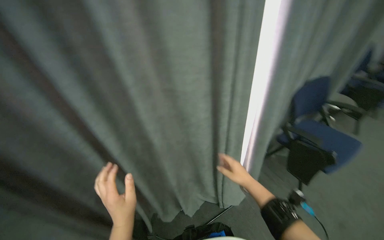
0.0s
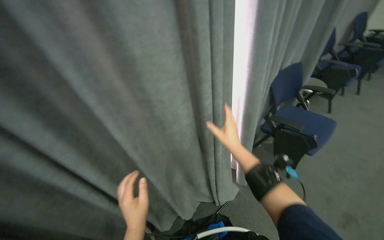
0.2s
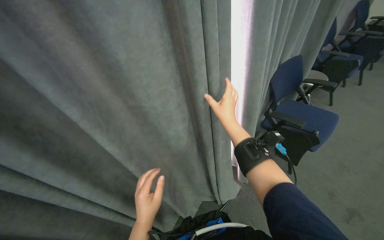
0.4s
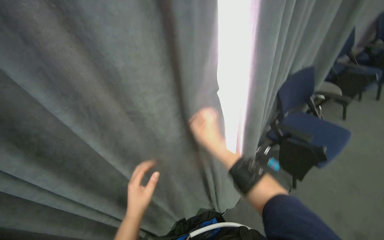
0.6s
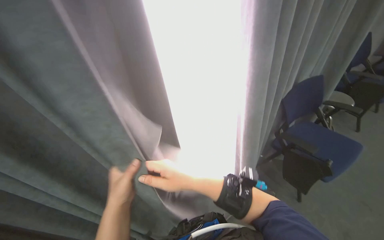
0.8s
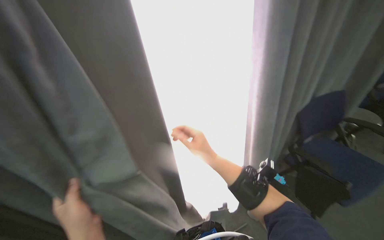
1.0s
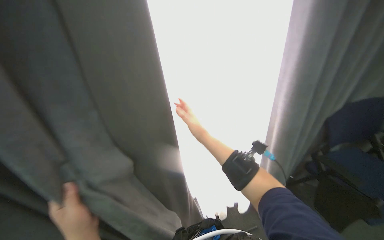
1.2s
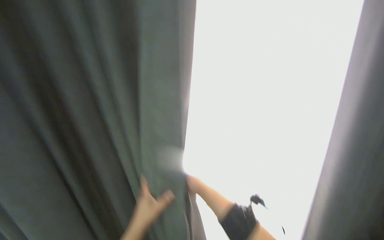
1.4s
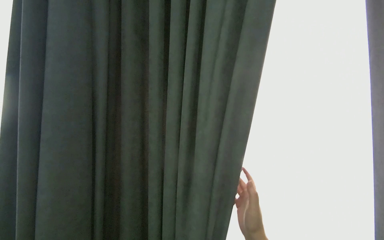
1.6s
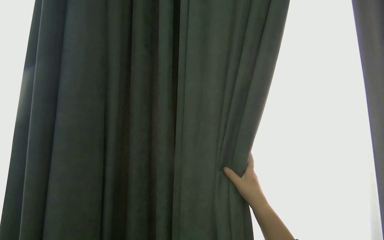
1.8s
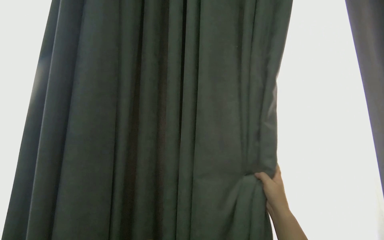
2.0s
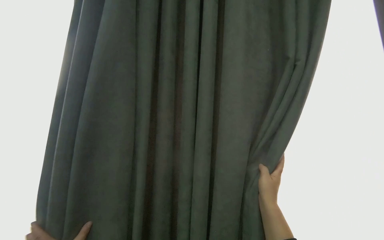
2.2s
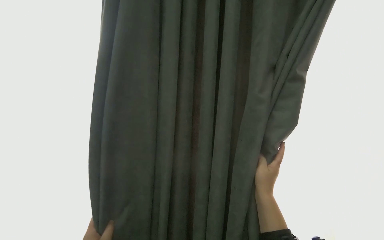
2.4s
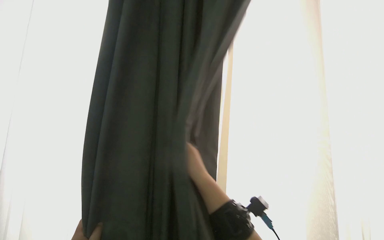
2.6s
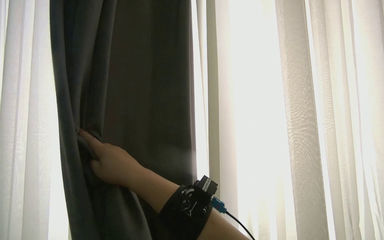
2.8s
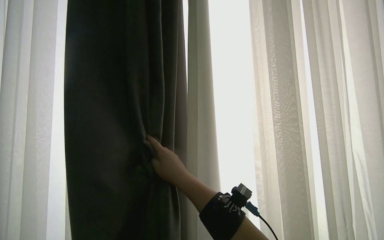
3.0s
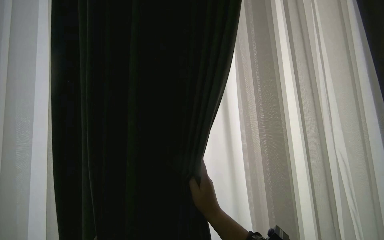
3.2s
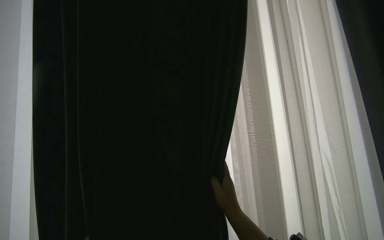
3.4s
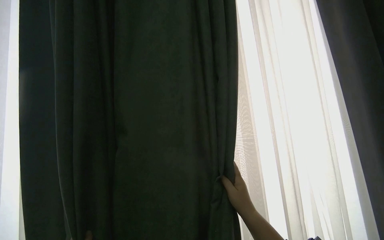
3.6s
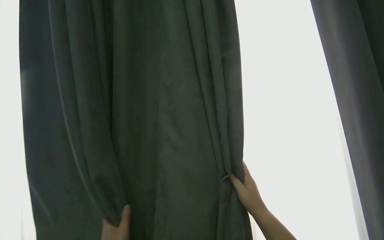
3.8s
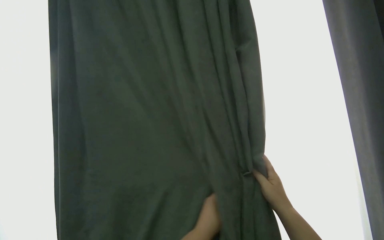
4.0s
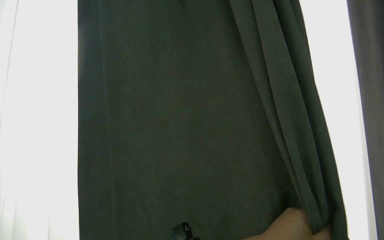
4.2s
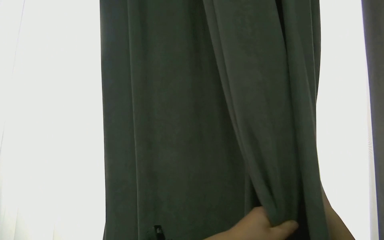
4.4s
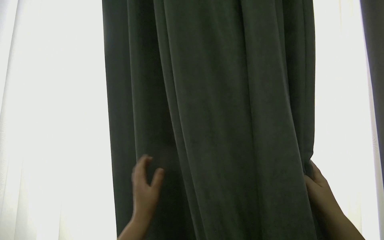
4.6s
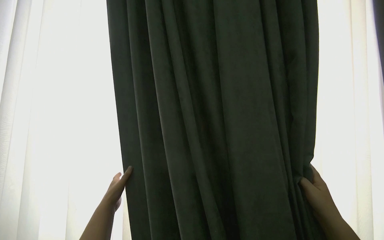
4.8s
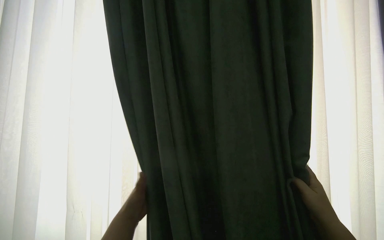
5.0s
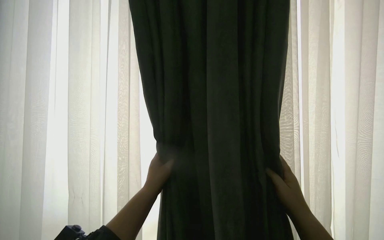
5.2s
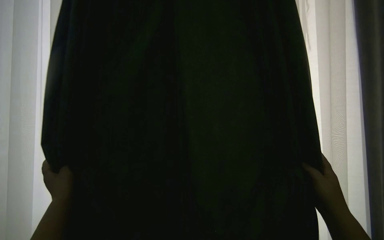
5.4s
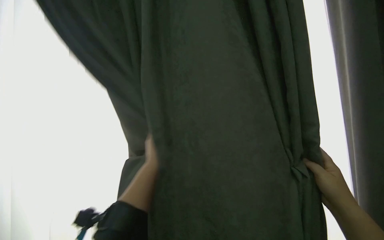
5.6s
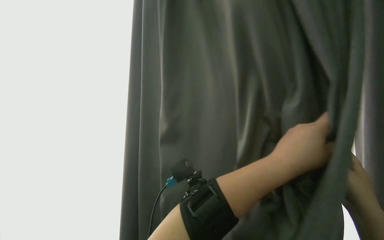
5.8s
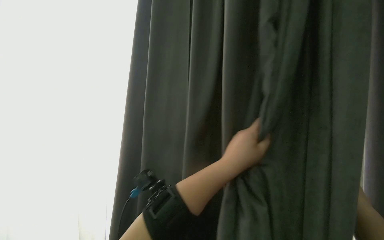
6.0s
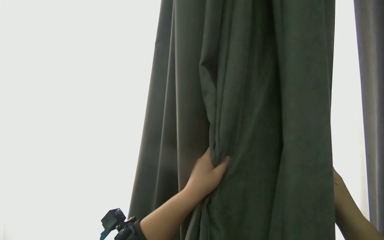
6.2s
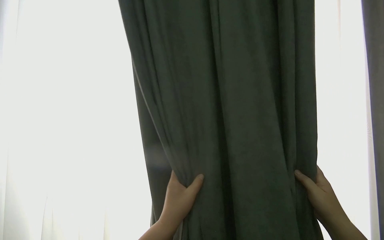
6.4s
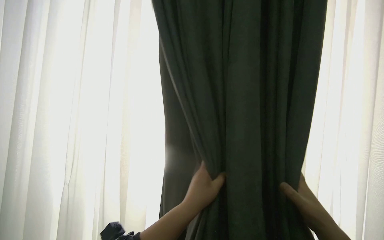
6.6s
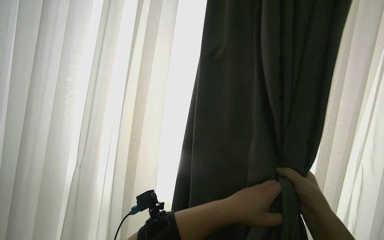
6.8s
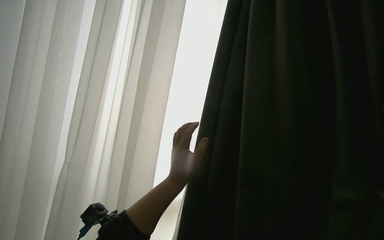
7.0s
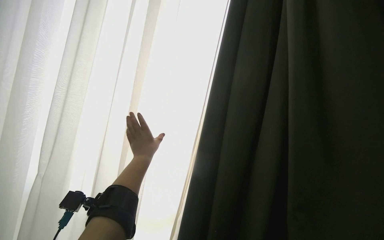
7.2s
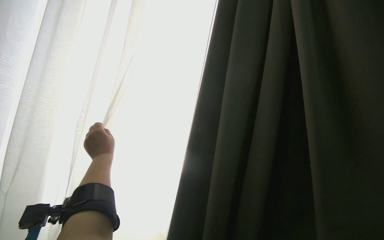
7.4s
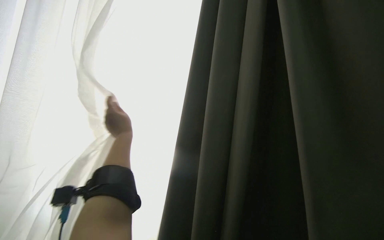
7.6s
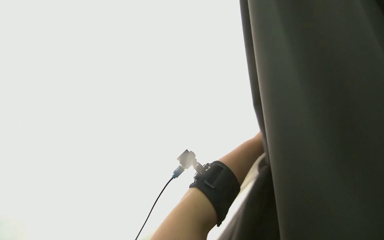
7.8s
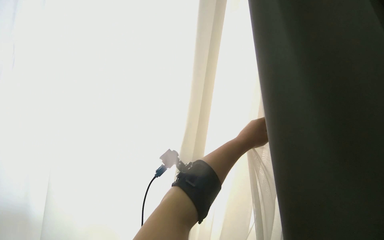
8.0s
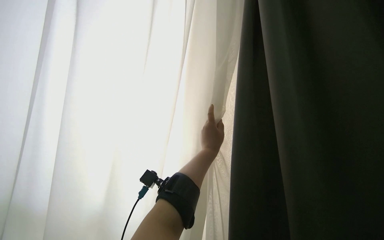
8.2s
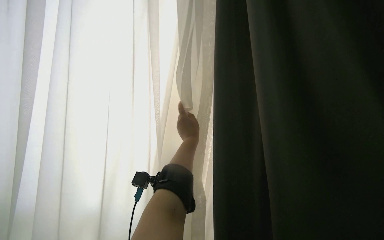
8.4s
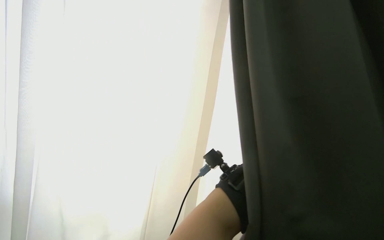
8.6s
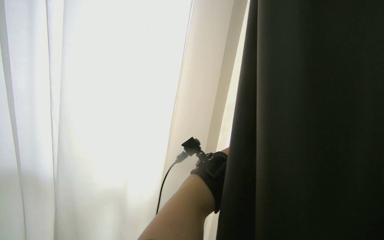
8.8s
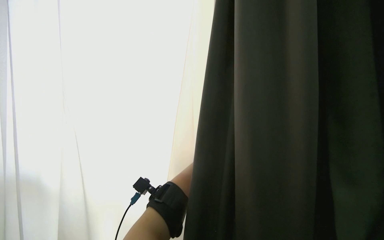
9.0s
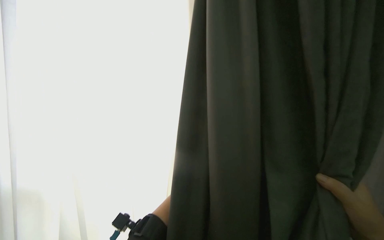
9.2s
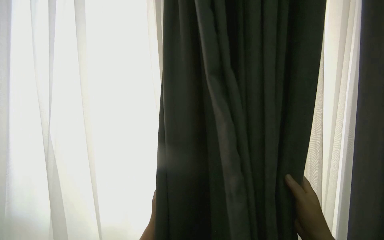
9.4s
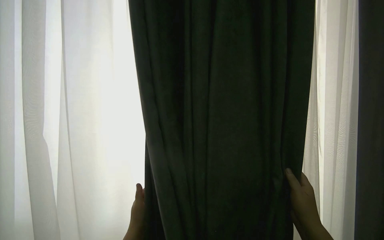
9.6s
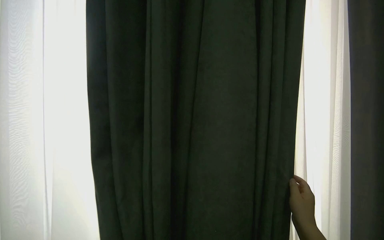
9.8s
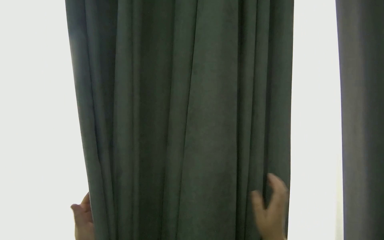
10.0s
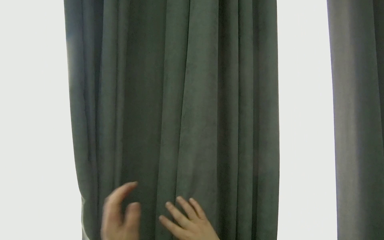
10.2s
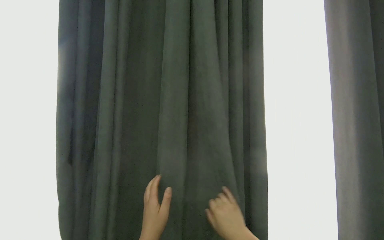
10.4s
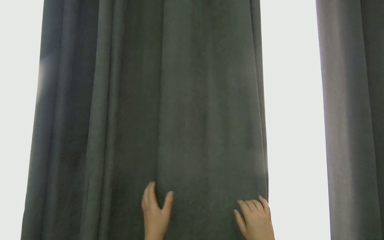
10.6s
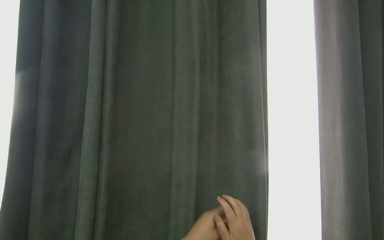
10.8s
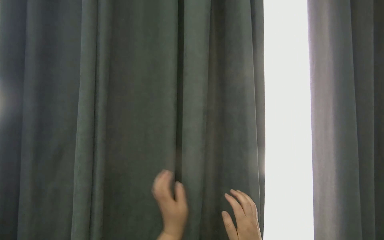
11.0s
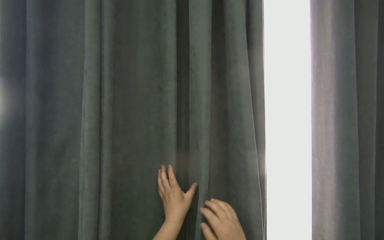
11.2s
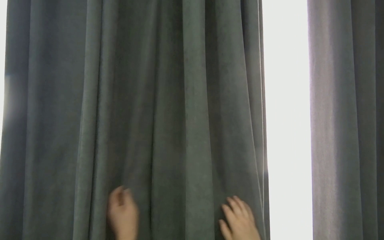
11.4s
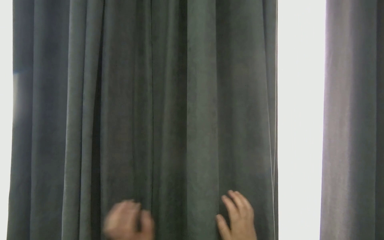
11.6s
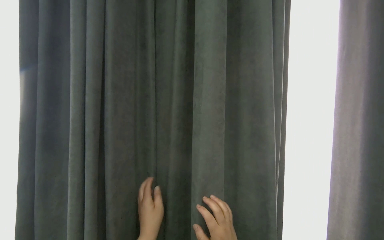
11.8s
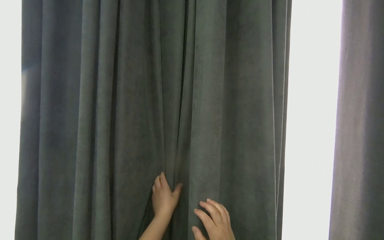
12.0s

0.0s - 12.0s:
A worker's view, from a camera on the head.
Job: organizing items.
The whole recording: Adjusting room curtains. The worker adjusts the room curtains by opening and closing them.
0.0s - 1.6s: The head rotates roughly 20 degrees to the left. The right hand moves up and down the picture over approximately 25 cm, changing direction 3 times.
1.6s - 3.0s: The right hand goes approximately 20 cm to the left and up the picture.
3.0s - 4.4s: The right hand heads to the right, covering approximately 30 cm.
4.4s - 6.0s: The right hand goes approximately 10 cm nearer to the camera, and goes to the left and returns, some 10 cm each way.
6.0s - 7.6s: The view pans to the right by some 20 degrees.
9.0s - 10.4s: The view pans to the left by approximately 20 degrees.

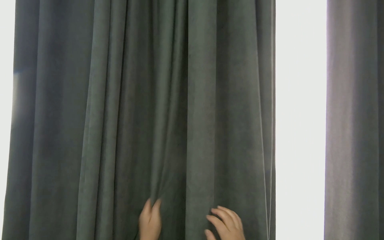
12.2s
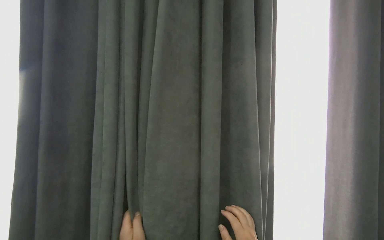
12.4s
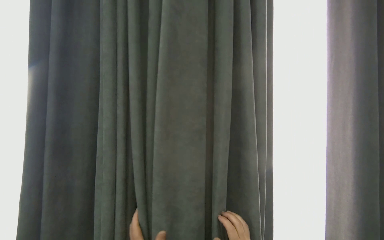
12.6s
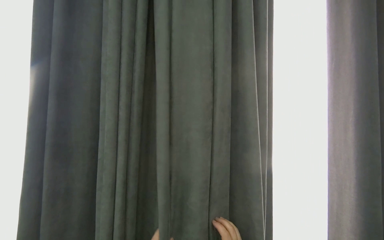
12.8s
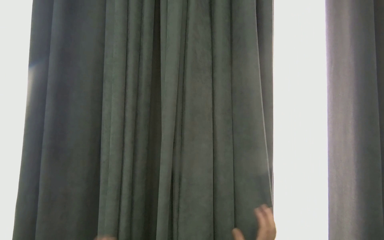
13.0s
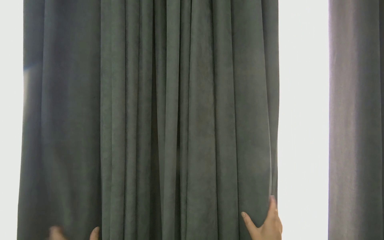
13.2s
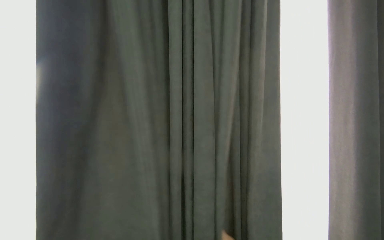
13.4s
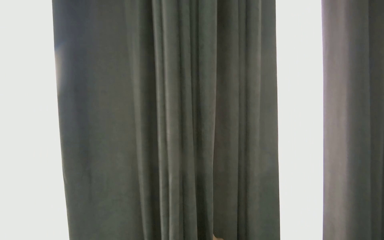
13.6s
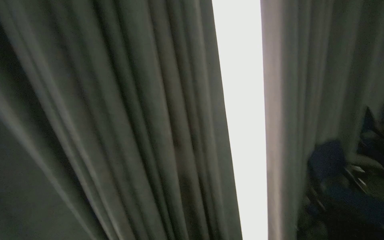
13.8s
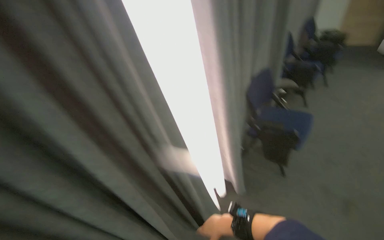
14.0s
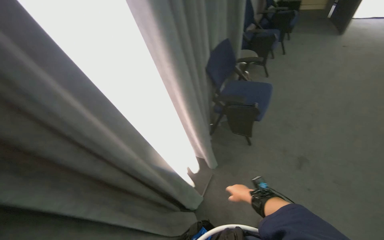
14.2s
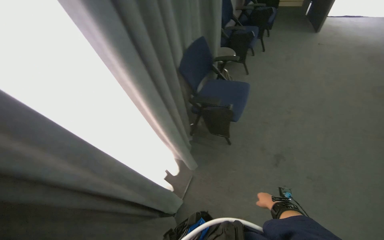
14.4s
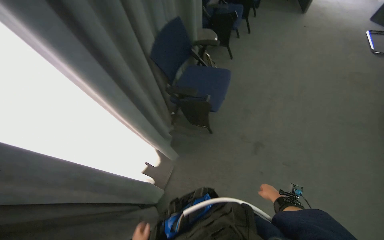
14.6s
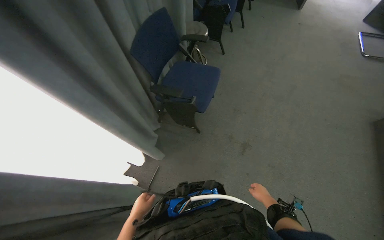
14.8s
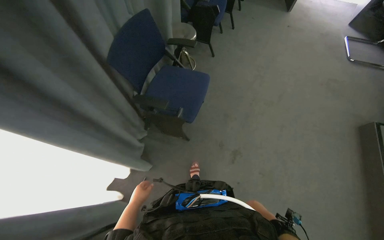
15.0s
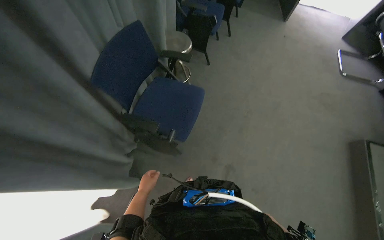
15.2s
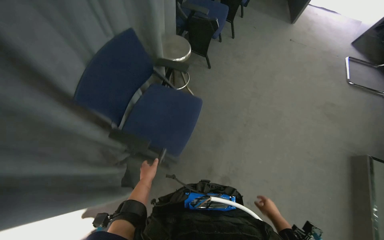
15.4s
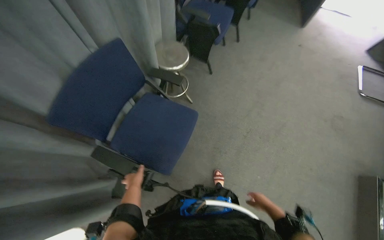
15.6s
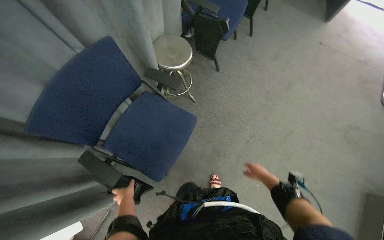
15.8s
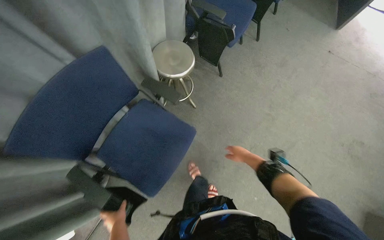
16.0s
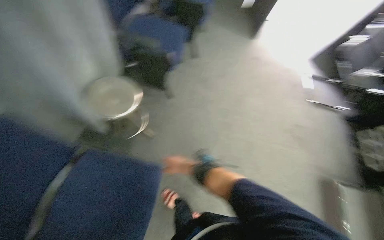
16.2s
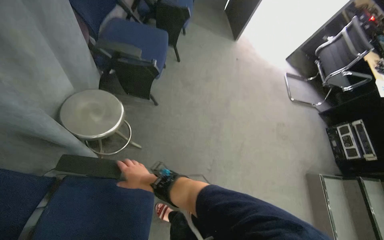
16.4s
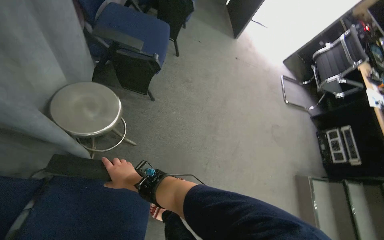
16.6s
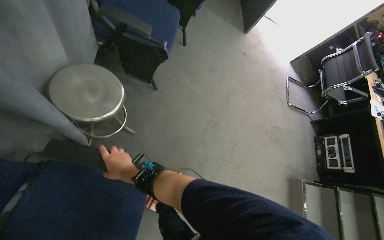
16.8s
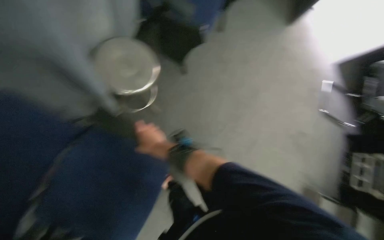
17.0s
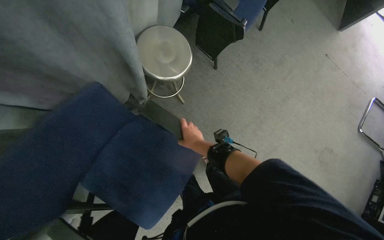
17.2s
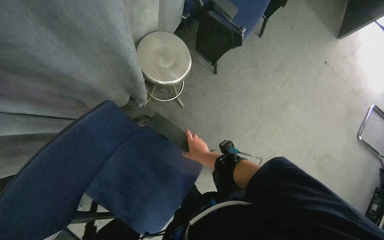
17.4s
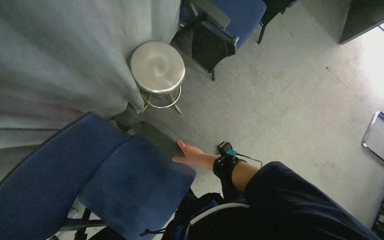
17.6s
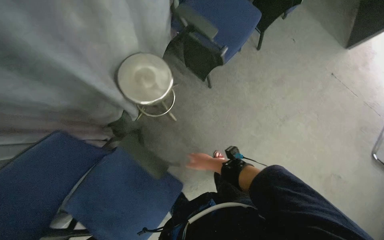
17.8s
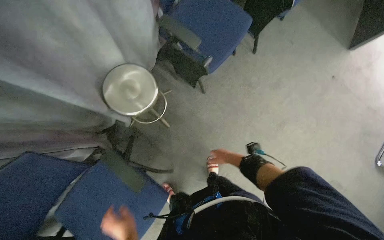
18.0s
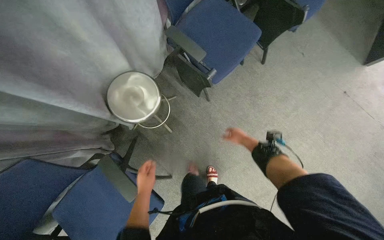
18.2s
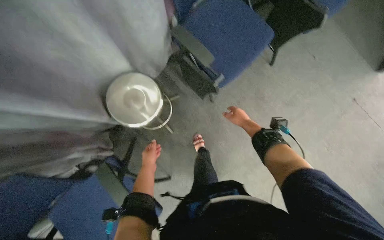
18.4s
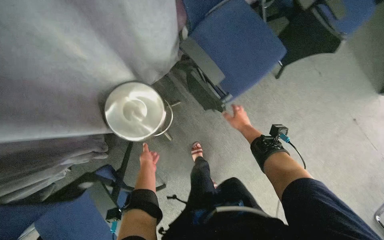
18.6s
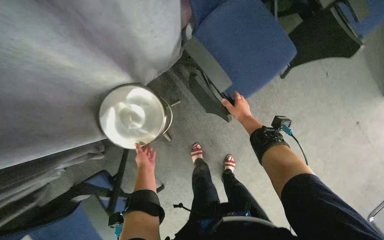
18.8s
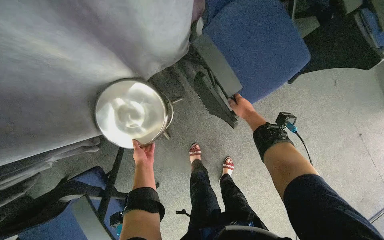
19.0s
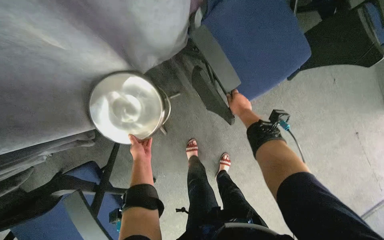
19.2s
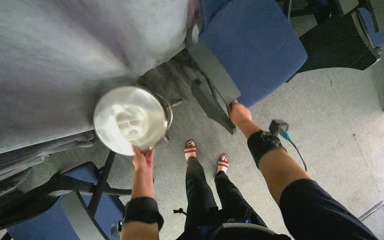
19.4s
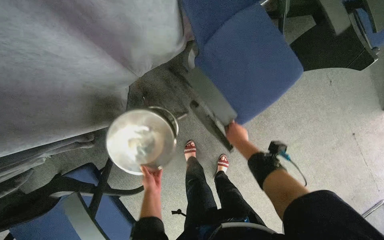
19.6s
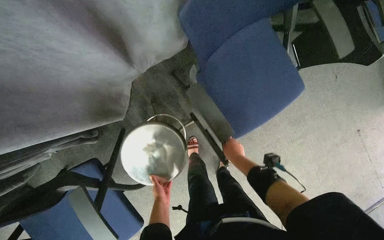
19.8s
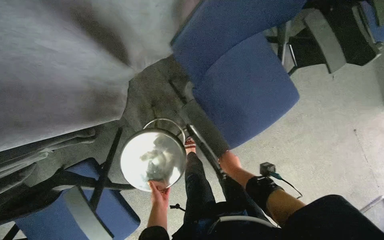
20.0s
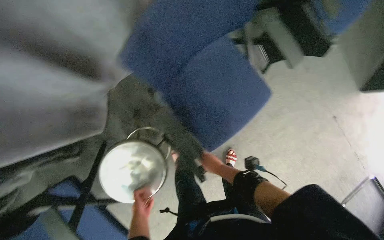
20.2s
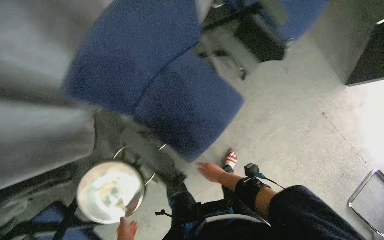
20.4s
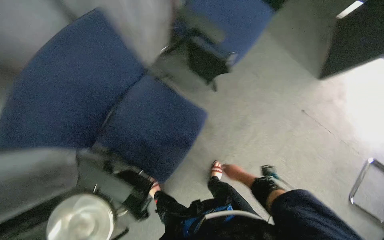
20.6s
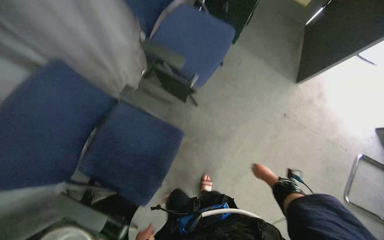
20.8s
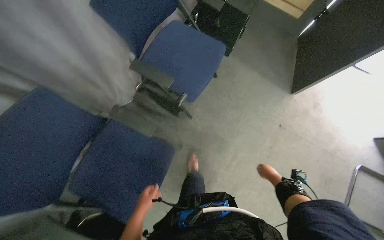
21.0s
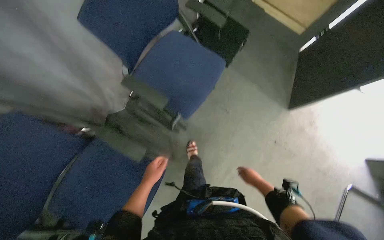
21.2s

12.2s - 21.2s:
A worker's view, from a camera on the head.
Job: organizing items.
The whole recording: Adjusting room curtains. The worker adjusts the room curtains by opening and closing them.
13.8s - 15.2s: The camera travels about 60 cm. The wearer's head swings roughly 35 degrees to the right. The view tips downward by approximately 30 degrees.
15.2s - 16.6s: The wearer moves roughly 70 cm.
16.6s - 18.2s: The wearer's head swings roughly 40 degrees to the left.
19.8s - 21.2s: The camera travels to the right, some 70 cm. The view tilts about 15 degrees upward. The scene rotates counterclockwise by some 25 degrees.
